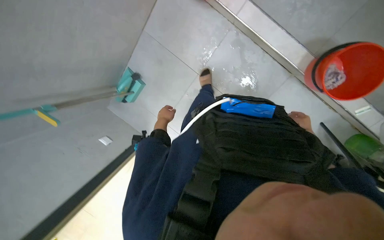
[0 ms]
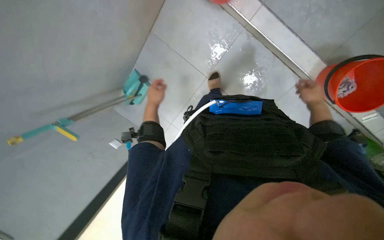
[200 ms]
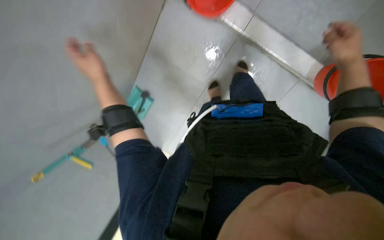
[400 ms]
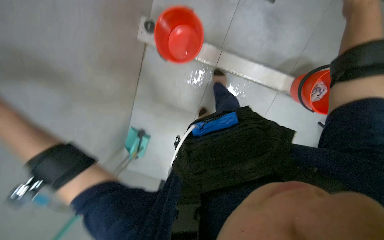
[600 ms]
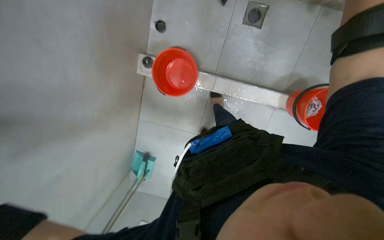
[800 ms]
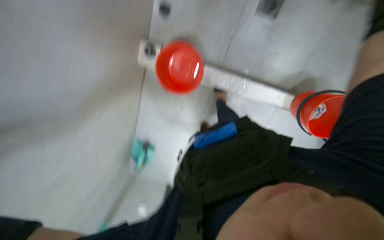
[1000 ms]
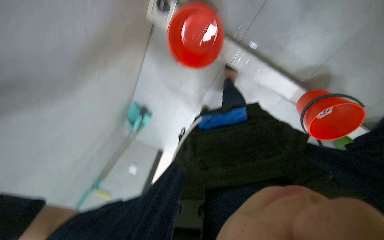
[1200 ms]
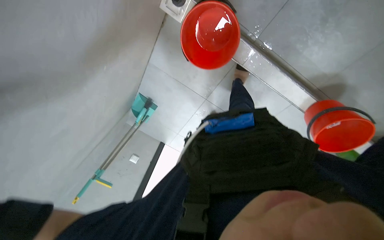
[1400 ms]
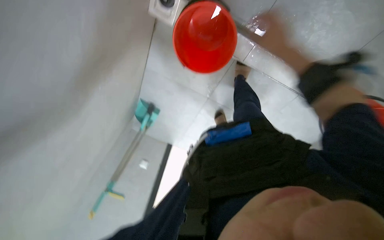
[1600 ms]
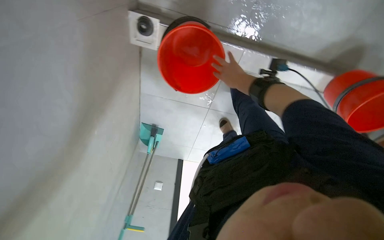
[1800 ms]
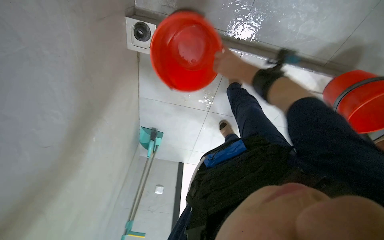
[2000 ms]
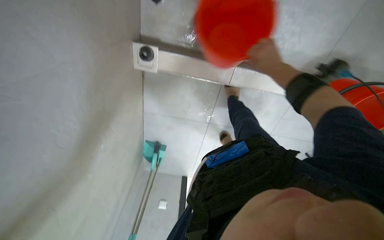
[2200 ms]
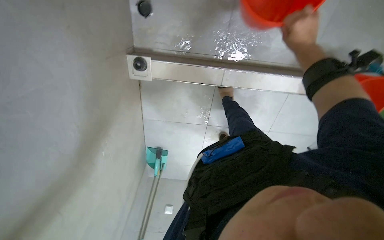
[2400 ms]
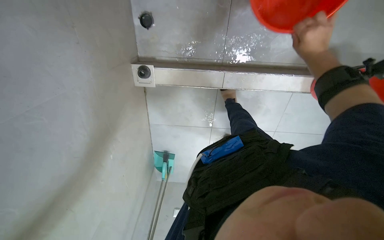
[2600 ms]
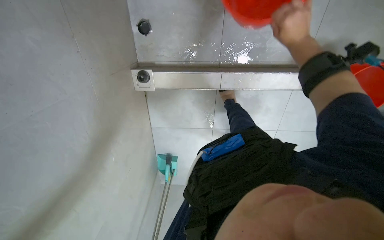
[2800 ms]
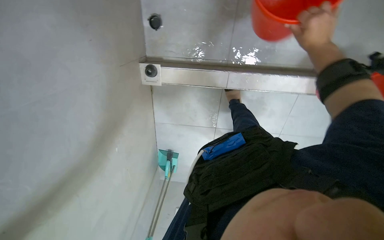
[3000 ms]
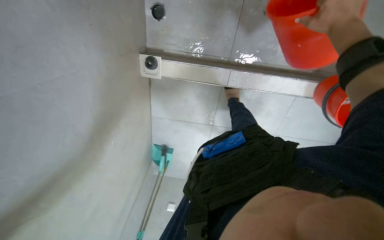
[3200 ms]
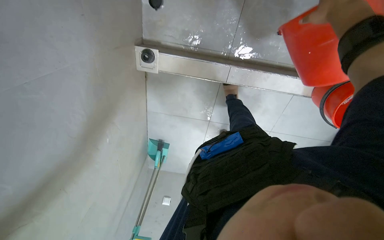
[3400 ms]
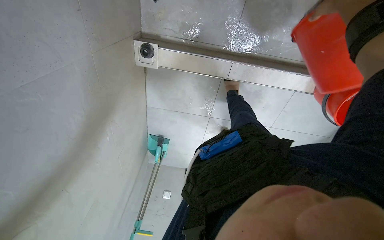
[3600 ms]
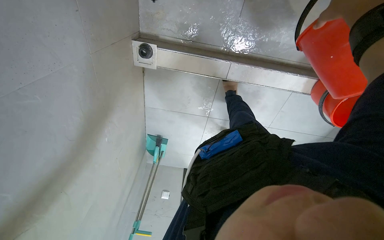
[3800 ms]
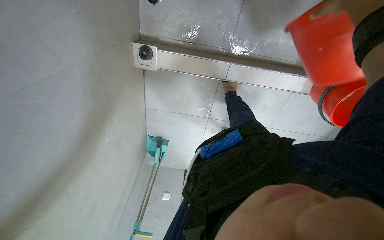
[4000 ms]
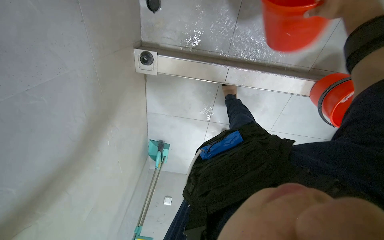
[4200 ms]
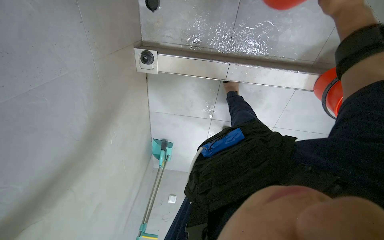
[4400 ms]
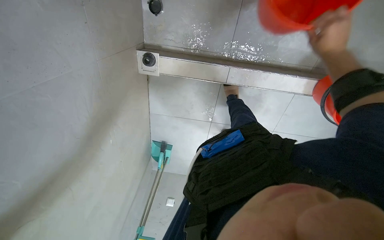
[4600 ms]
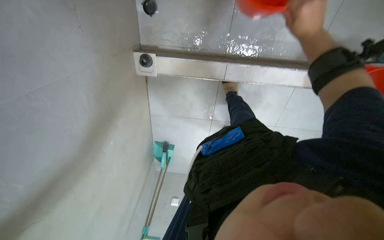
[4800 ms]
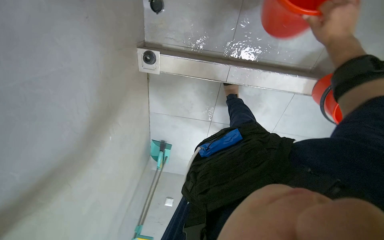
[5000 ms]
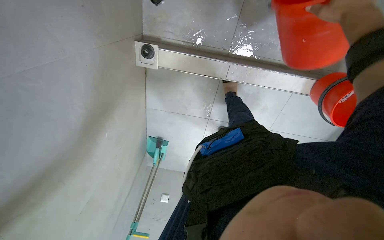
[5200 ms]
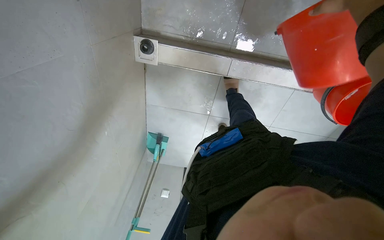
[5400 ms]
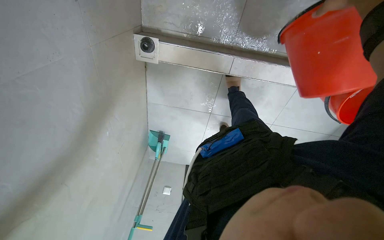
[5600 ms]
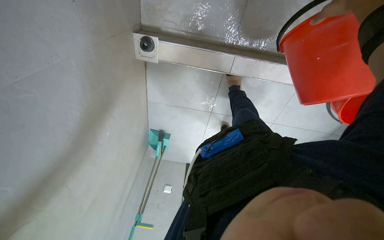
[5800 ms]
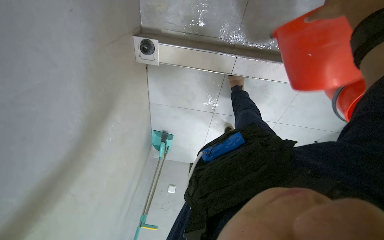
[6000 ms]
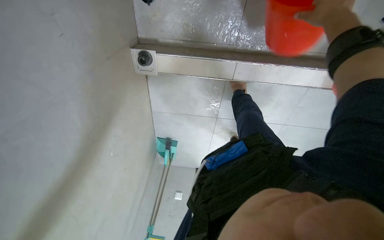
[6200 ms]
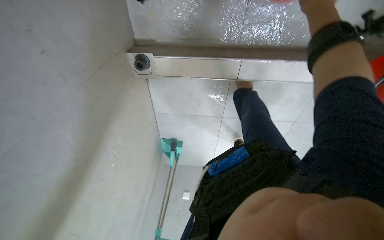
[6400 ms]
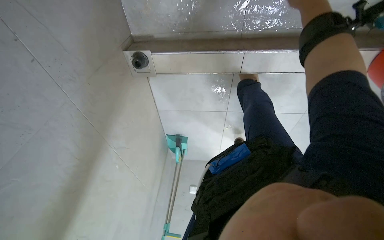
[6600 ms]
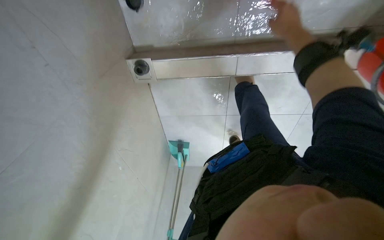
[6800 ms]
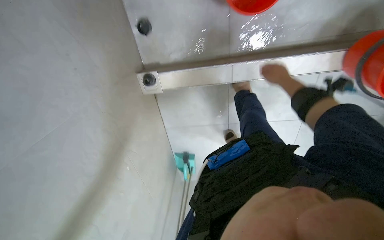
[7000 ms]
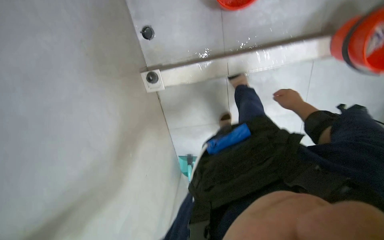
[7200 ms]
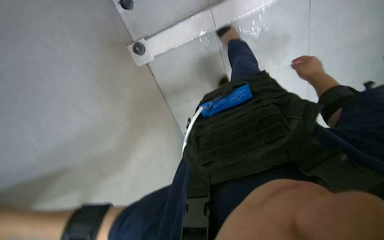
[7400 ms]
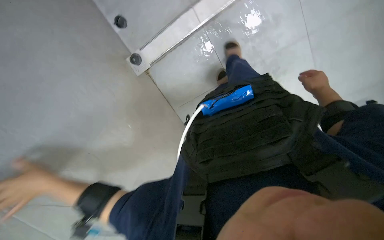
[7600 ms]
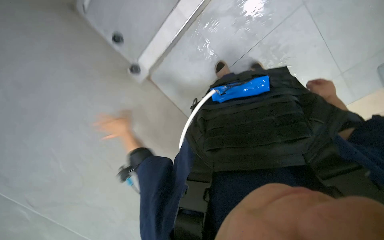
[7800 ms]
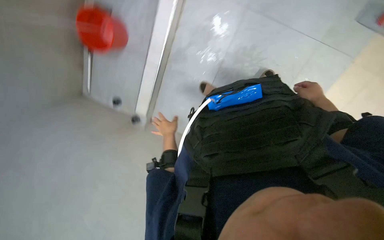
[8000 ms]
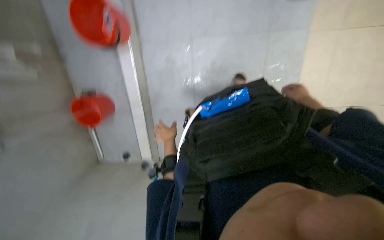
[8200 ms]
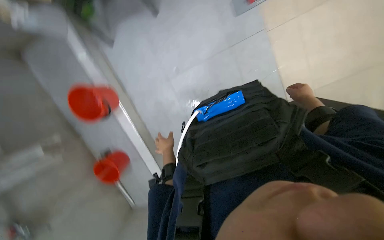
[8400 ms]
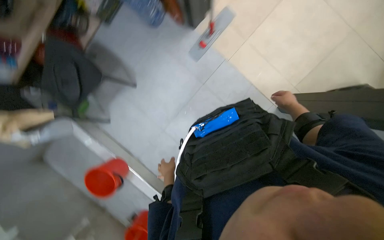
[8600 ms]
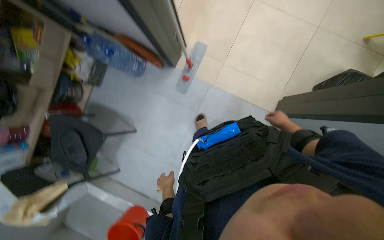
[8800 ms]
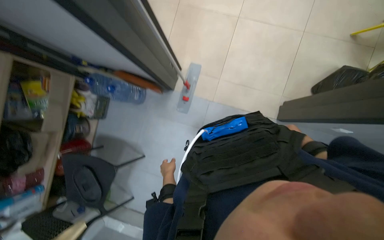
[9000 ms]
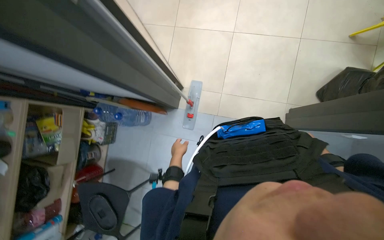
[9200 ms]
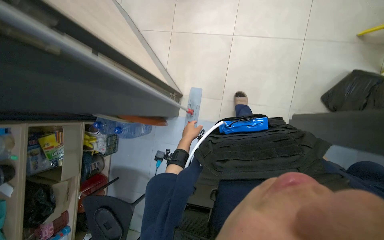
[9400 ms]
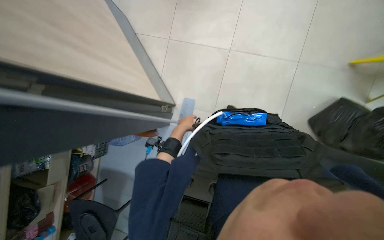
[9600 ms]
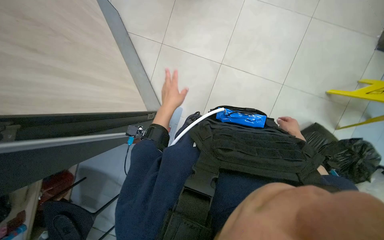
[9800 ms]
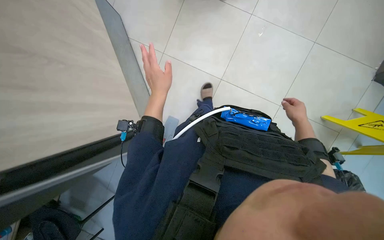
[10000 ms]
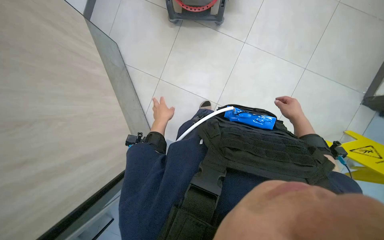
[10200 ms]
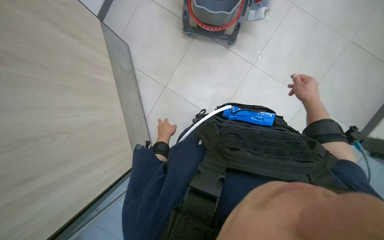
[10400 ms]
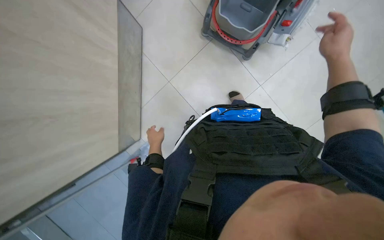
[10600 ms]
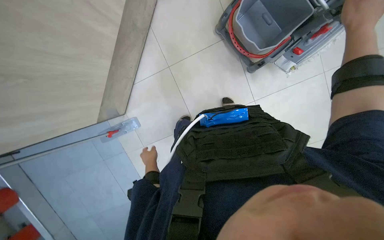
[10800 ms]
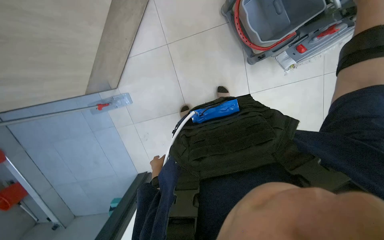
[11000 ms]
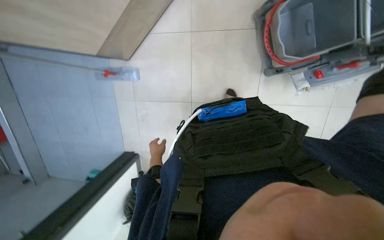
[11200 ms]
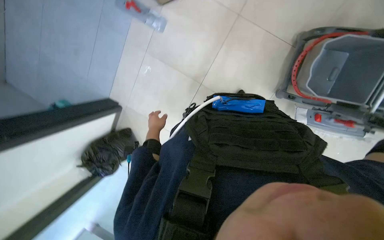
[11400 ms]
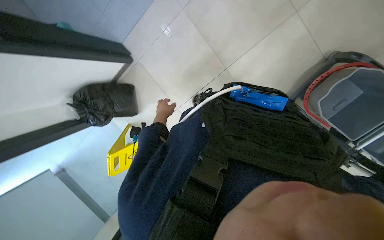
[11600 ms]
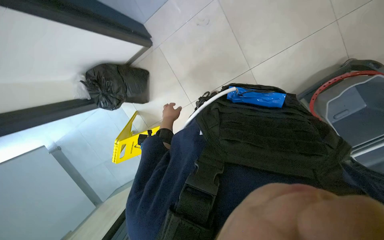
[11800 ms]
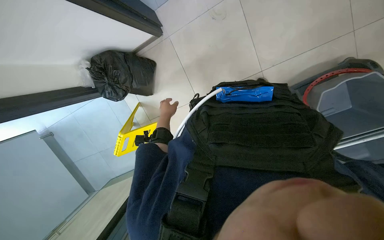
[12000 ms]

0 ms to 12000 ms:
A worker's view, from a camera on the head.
Job: preparing cleaning supplies.
The whole recording: Organizing trash and filling mop bucket. The worker organizes the trash and fills the mop bucket with water.
0 ms to 1600 ms: The camera is carried roughly 60 cm. The view tilts roughly 30 degrees downward.
1600 ms to 3000 ms: The camera pitches upward, by roughly 15 degrees.
6000 ms to 7600 ms: The camera sweeps to the left, by approximately 15 degrees. The view tips upward by roughly 15 degrees.
7600 ms to 9000 ms: The view tilts roughly 25 degrees upward. The scene turns some 40 degrees counterclockwise in the picture.
9000 ms to 10400 ms: The wearer moves about 80 cm.
10400 ms to 12000 ms: The wearer looks about 25 degrees further downward. The scene turns approximately 95 degrees clockwise in the picture.

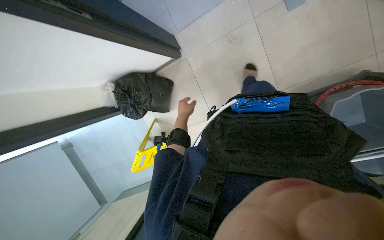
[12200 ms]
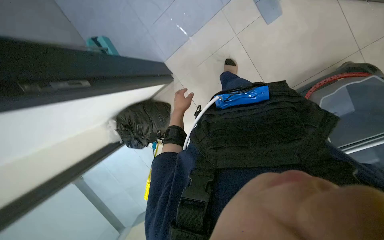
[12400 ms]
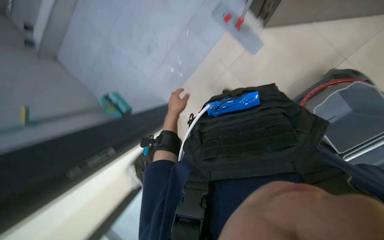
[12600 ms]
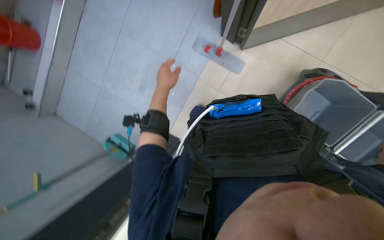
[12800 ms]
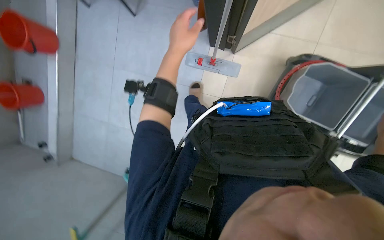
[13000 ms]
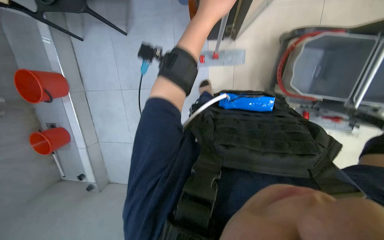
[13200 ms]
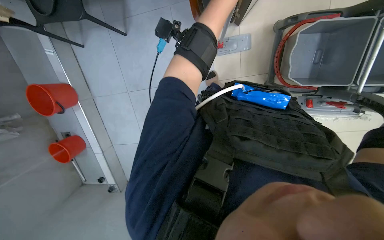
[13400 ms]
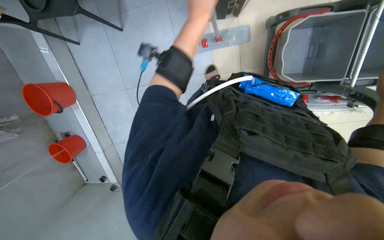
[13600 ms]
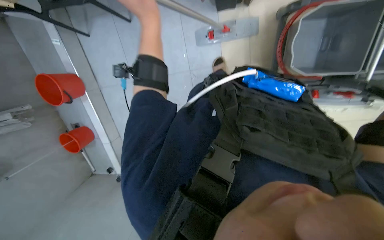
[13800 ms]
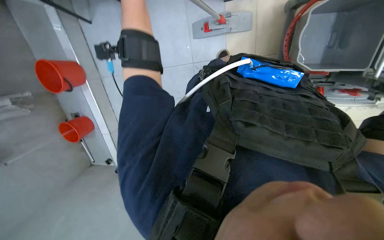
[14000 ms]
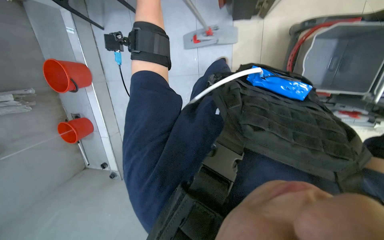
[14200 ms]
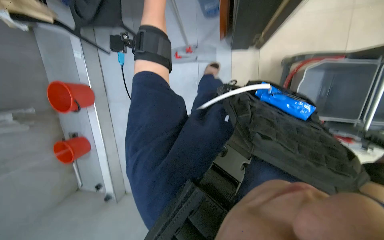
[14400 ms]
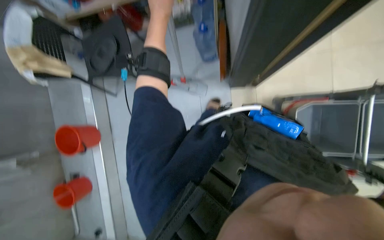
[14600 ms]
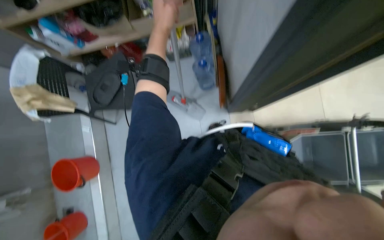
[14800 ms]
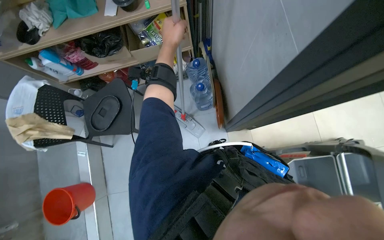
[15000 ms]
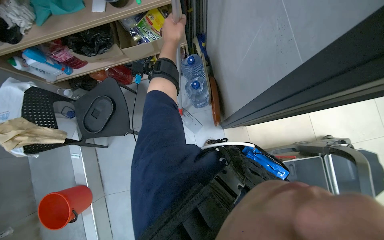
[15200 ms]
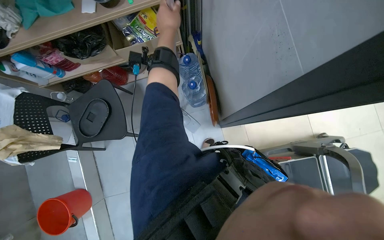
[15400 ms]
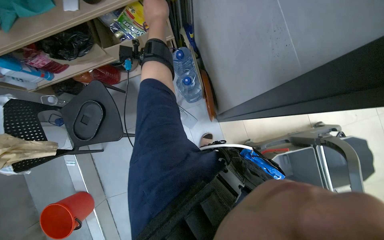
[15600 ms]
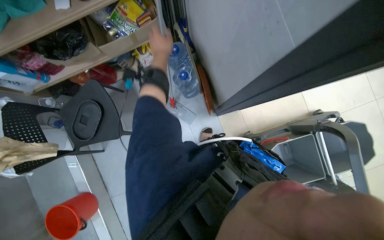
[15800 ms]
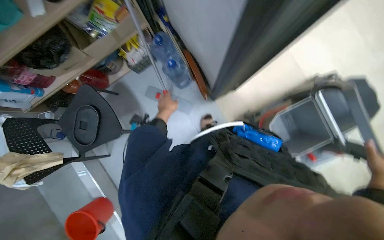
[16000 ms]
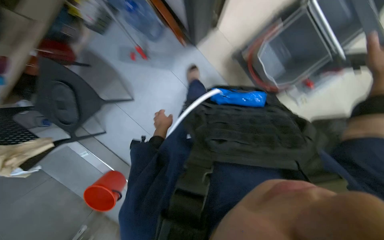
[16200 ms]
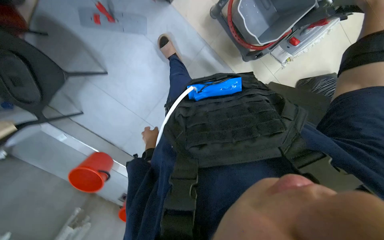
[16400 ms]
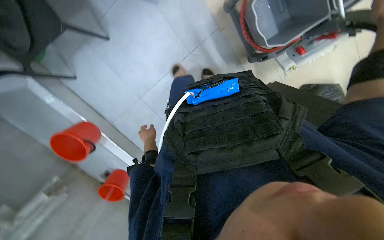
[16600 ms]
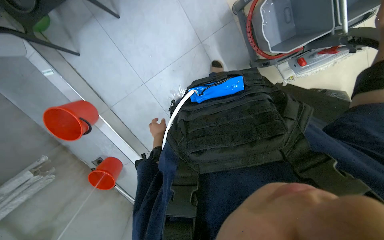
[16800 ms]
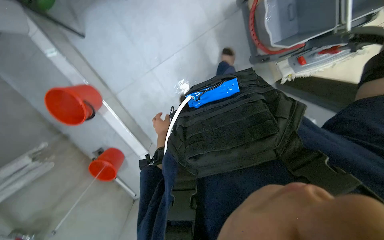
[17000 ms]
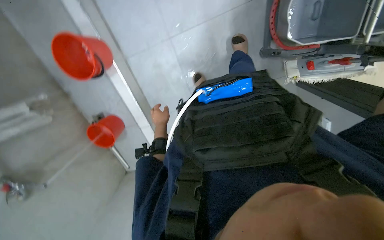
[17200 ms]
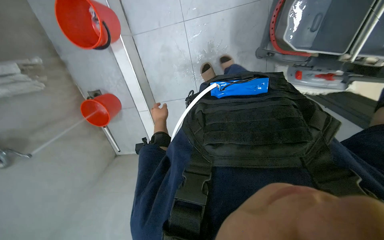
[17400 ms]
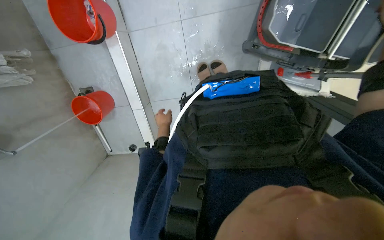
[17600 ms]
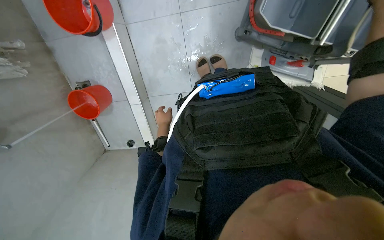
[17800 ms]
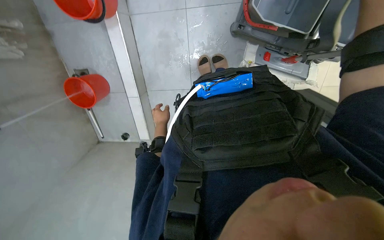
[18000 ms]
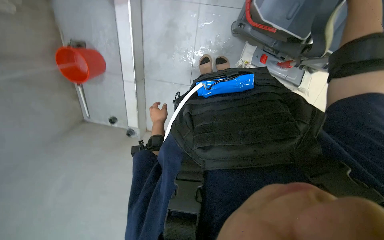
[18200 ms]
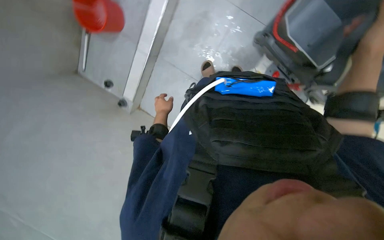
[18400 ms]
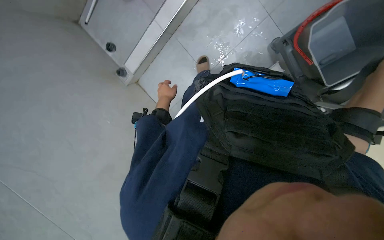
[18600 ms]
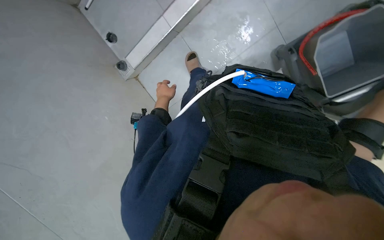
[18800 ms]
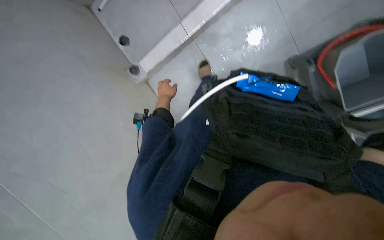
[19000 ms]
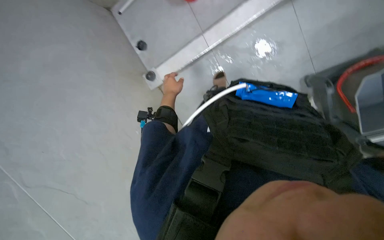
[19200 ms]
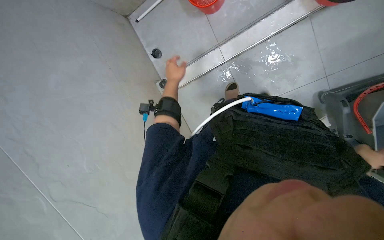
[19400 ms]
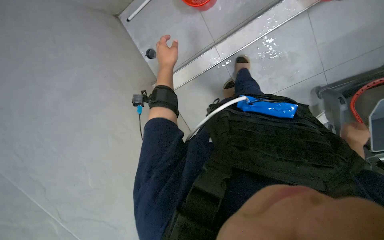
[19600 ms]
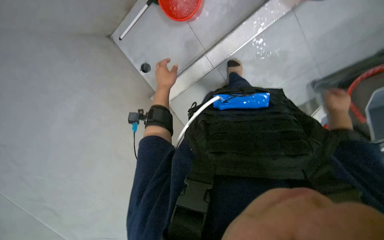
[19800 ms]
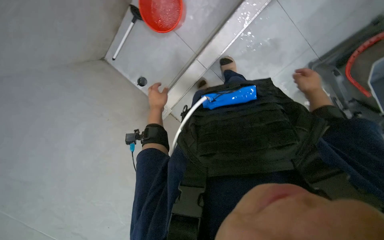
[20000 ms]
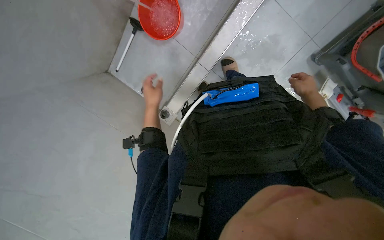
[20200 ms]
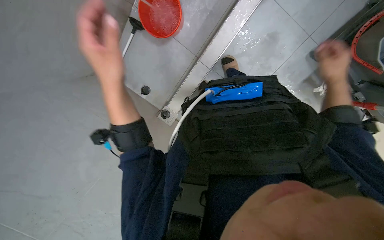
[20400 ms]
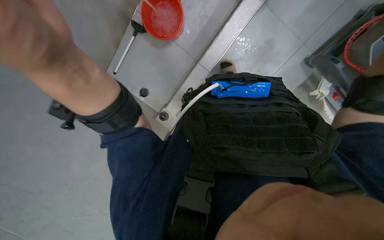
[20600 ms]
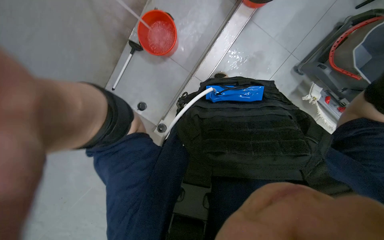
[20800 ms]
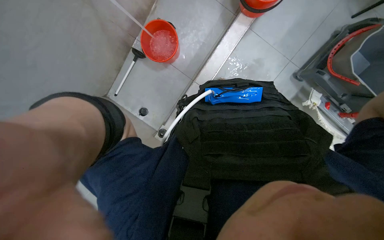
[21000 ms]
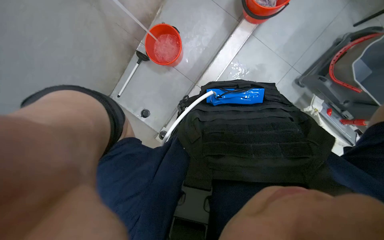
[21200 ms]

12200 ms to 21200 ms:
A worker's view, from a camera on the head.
Job: preparing cleaning supplies.
The whole recording: Organizing trash and filling mop bucket. The worker organizes the trash and fills the mop bucket with water.
12200 ms to 13800 ms: The view tips upward by about 10 degrees. The scene turns about 55 degrees counterclockwise in the picture.
13800 ms to 15200 ms: The head travels some 40 cm. The view tips upward by about 30 degrees.
15200 ms to 16600 ms: The view tilts about 35 degrees downward.
18200 ms to 19800 ms: The wearer moves roughly 40 cm. The scene turns roughly 40 degrees clockwise in the picture.
19800 ms to 21200 ms: The wearer looks about 20 degrees further upward.
